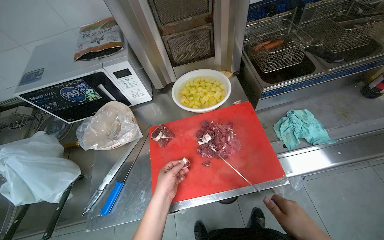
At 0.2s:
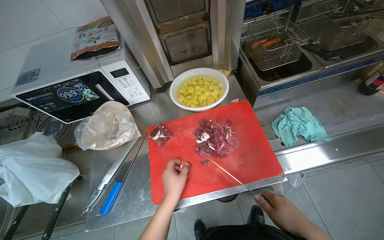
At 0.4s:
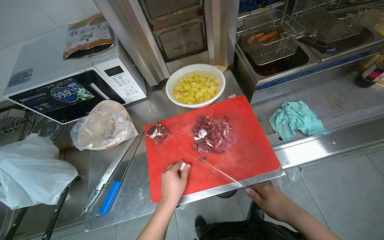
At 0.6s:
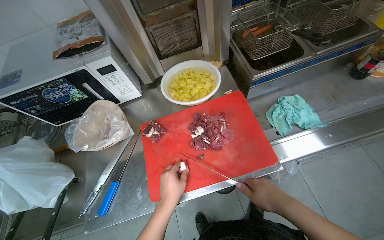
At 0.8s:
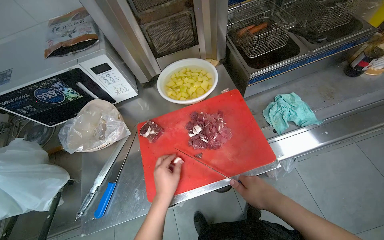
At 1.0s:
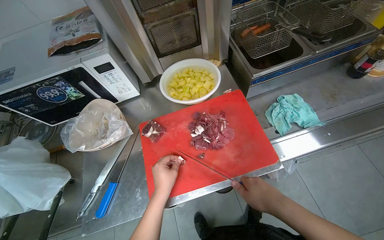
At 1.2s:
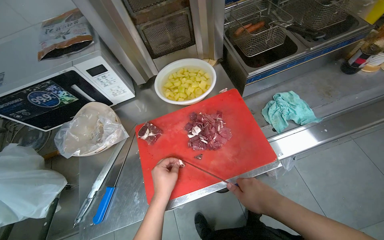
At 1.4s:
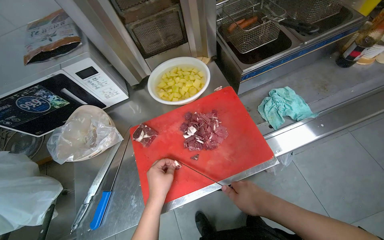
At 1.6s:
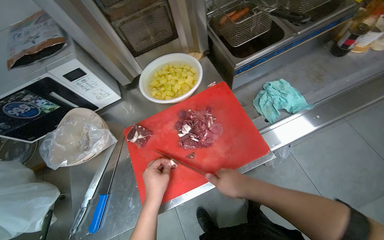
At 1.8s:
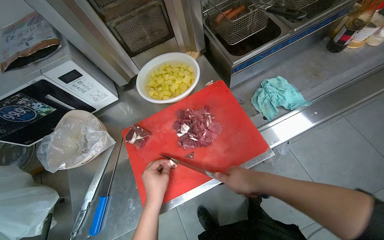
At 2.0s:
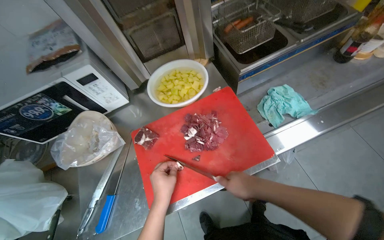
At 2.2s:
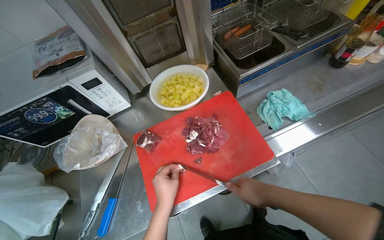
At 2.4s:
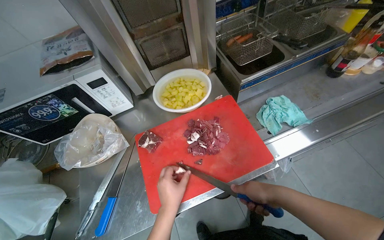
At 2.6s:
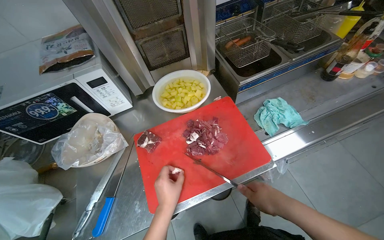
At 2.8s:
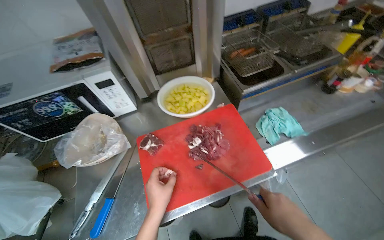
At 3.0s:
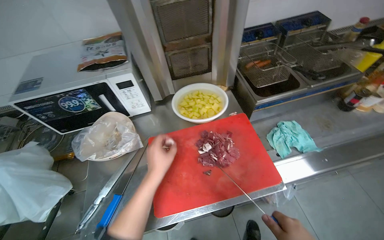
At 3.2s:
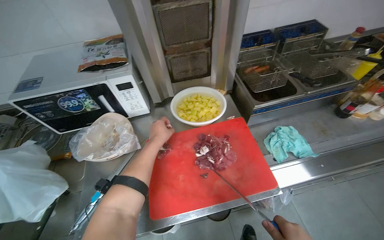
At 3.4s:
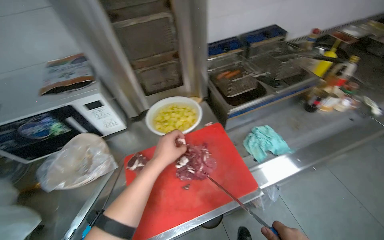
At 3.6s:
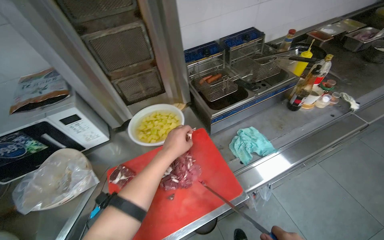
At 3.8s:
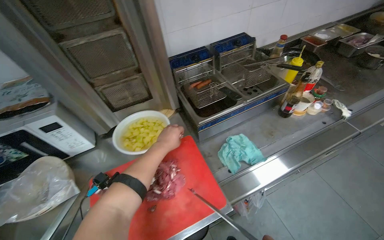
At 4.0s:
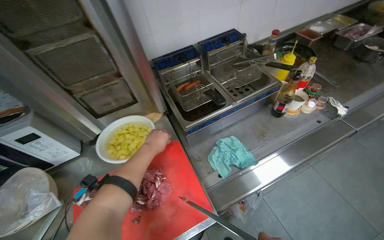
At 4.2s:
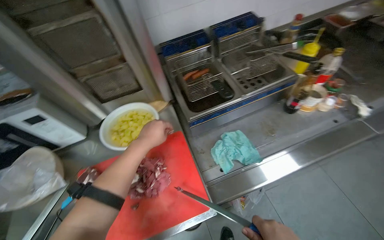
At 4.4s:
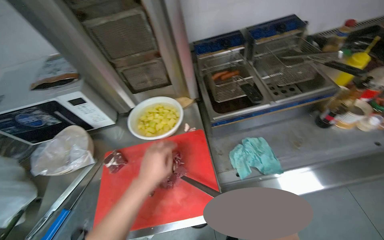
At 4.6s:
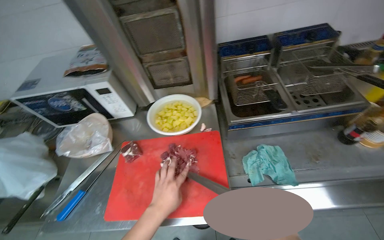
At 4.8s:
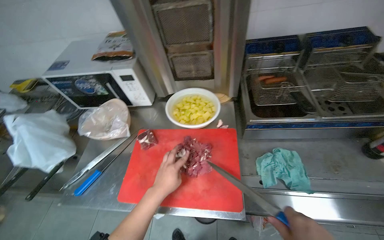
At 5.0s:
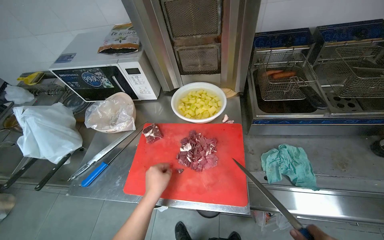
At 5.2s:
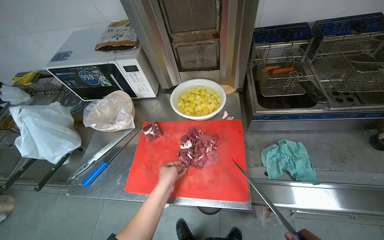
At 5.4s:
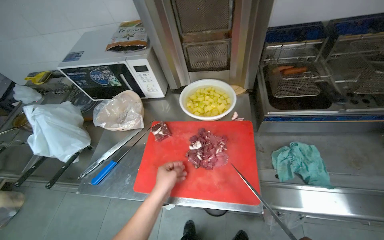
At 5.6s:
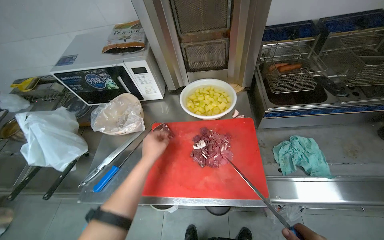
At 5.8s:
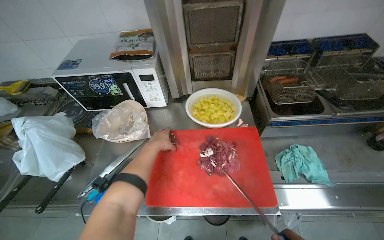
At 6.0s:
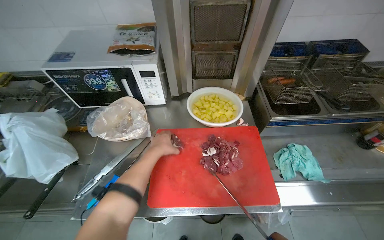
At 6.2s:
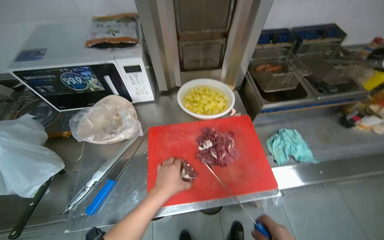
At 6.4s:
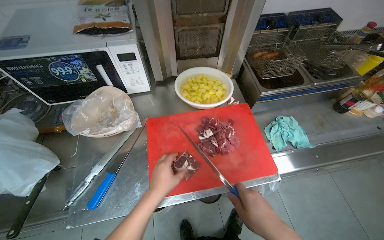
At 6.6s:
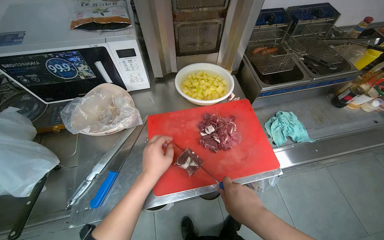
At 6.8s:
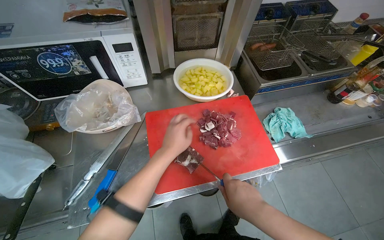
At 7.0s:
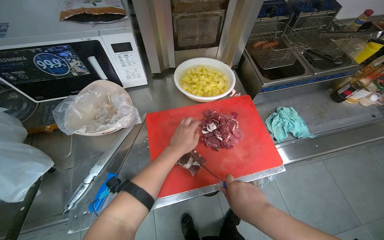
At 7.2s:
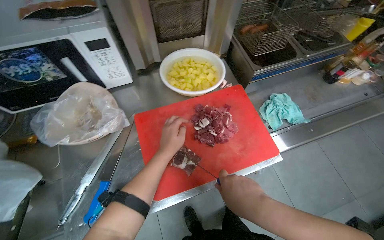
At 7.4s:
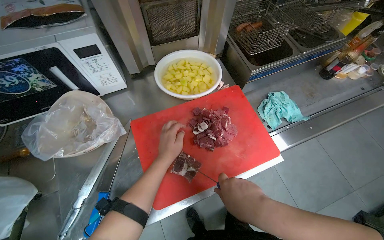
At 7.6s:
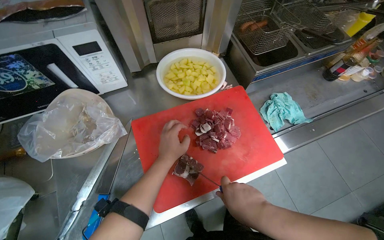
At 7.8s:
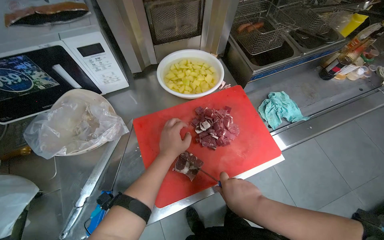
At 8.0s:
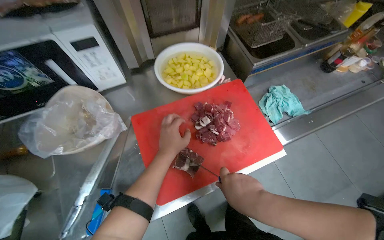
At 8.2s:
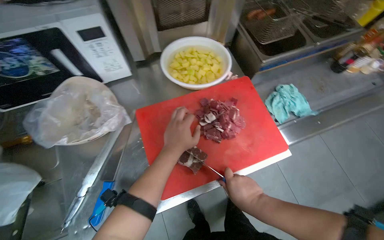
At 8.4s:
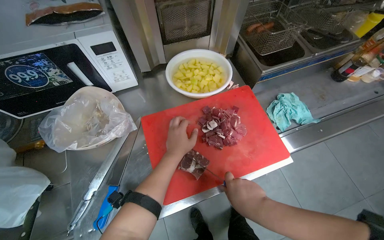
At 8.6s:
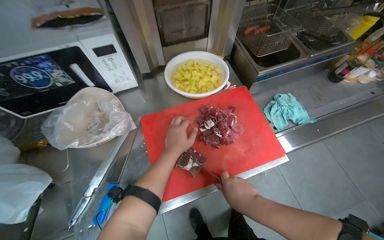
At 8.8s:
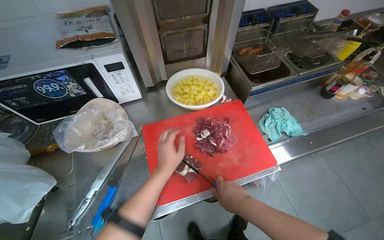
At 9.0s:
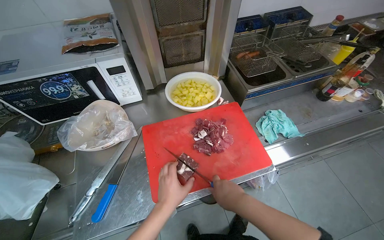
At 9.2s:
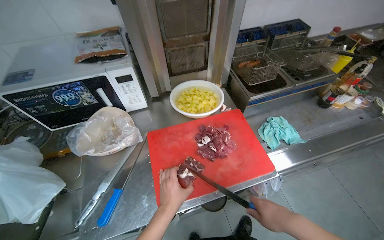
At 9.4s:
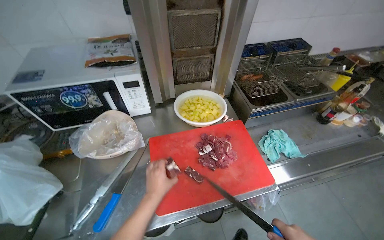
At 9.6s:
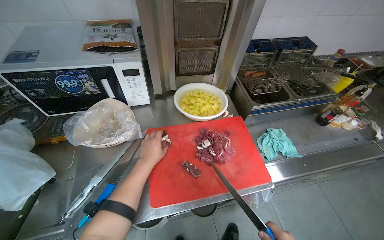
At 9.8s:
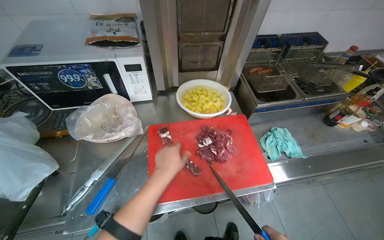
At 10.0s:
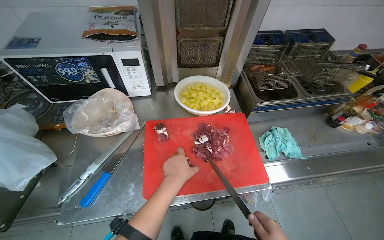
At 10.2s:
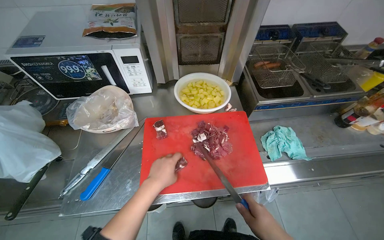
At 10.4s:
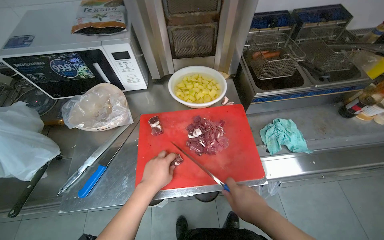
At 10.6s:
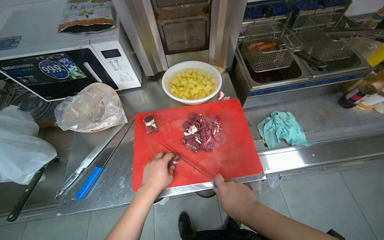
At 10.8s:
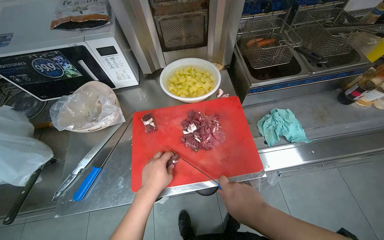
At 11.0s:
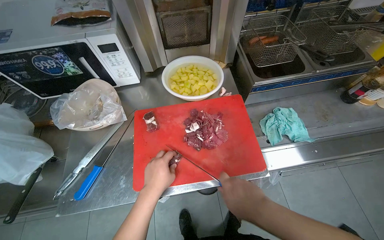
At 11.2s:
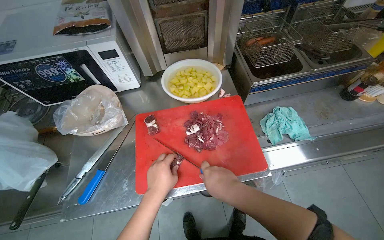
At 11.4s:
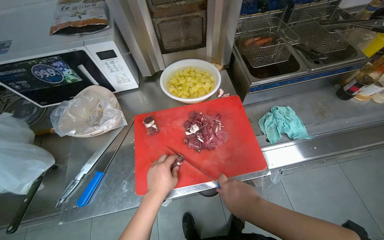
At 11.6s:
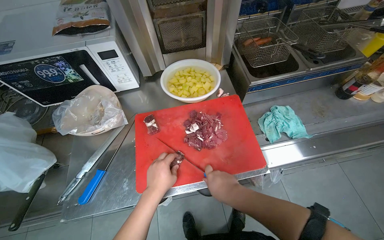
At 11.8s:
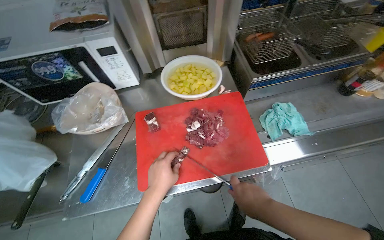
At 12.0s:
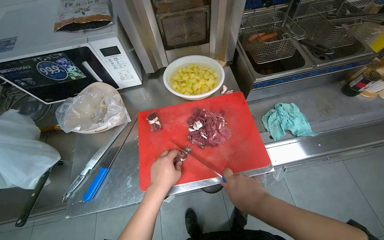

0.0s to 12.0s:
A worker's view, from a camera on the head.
Job: preparing food.
The whole recording: Cutting meat on chopping board. The worker continues cutting pieces of meat on a red chopping board with a knife.
4.4s to 6.0s: The left hand heads farther from the camera, covering about 10 cm.
6.0s to 7.6s: The head rotates approximately 20 degrees to the right. The view tips downward by about 15 degrees.
7.6s to 9.0s: The left hand is displaced down the picture by approximately 15 cm.
10.4s to 12.0s: The hands work in one place, with small movements.

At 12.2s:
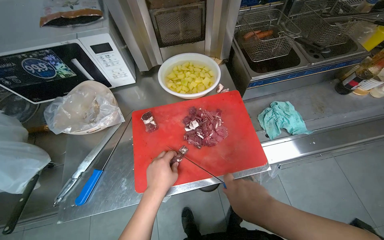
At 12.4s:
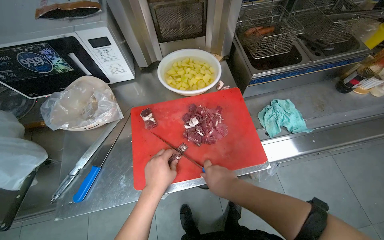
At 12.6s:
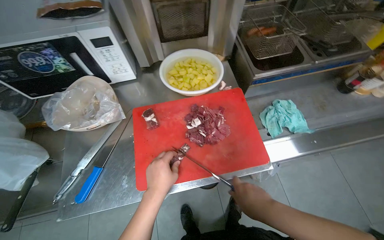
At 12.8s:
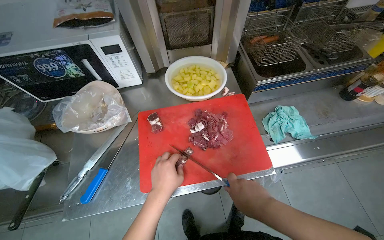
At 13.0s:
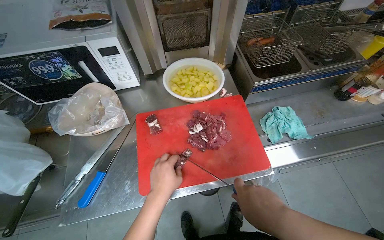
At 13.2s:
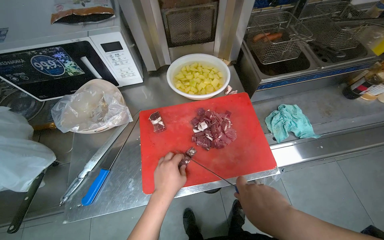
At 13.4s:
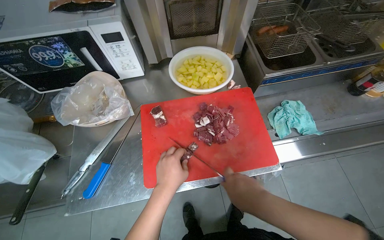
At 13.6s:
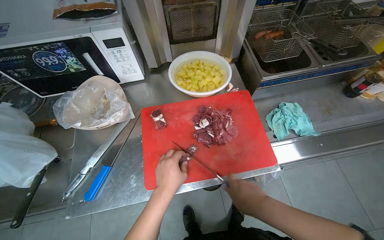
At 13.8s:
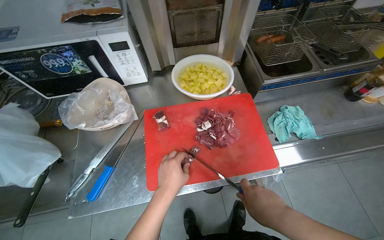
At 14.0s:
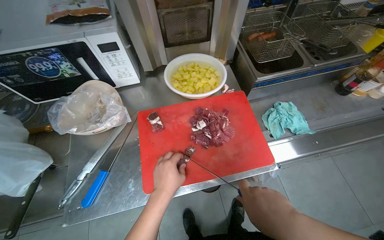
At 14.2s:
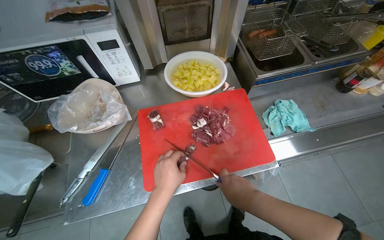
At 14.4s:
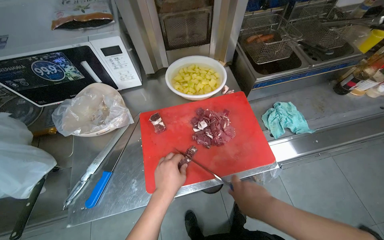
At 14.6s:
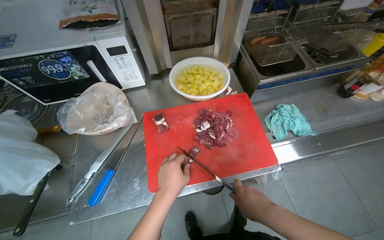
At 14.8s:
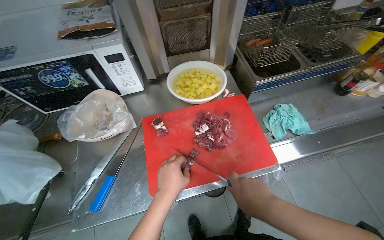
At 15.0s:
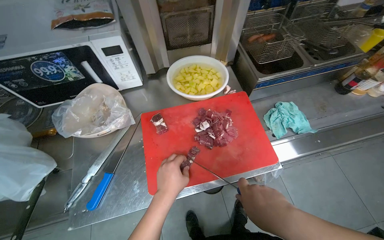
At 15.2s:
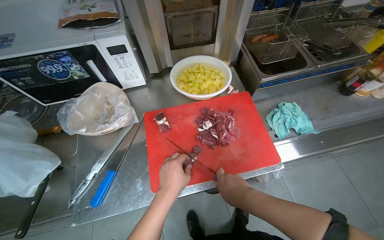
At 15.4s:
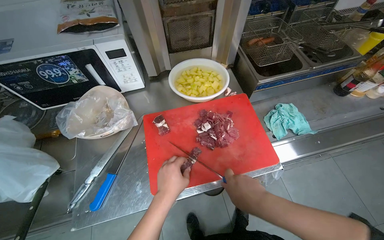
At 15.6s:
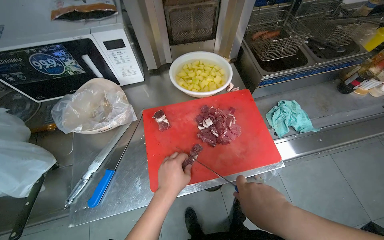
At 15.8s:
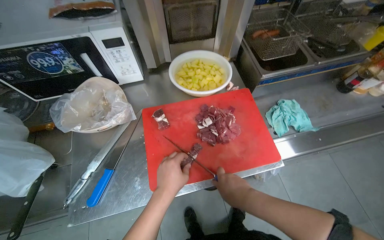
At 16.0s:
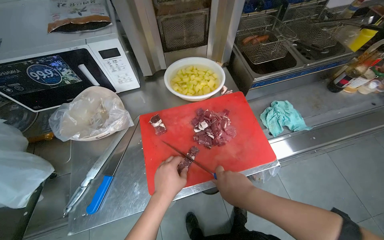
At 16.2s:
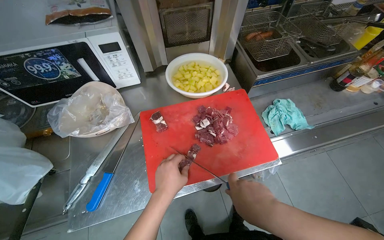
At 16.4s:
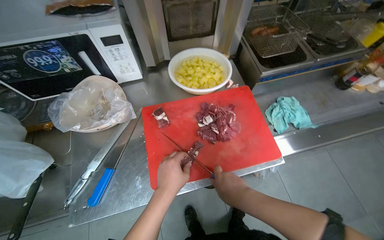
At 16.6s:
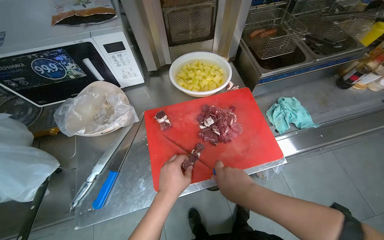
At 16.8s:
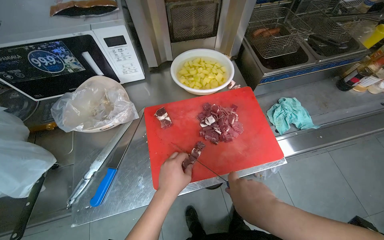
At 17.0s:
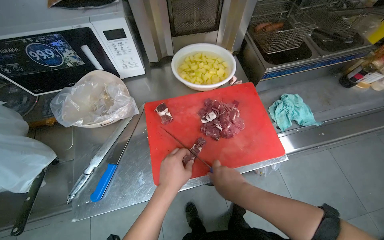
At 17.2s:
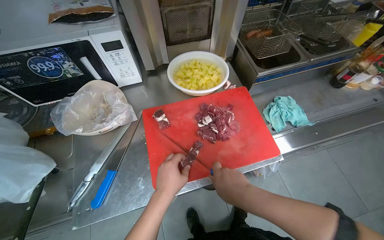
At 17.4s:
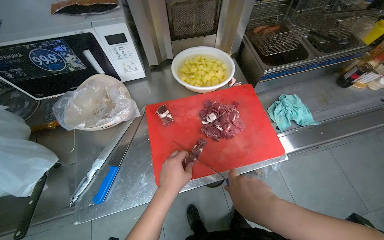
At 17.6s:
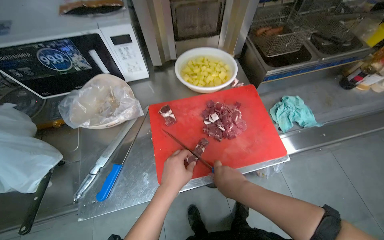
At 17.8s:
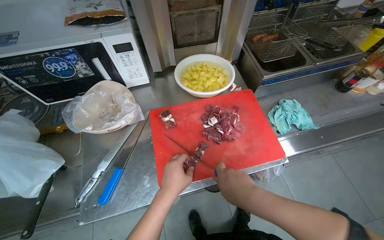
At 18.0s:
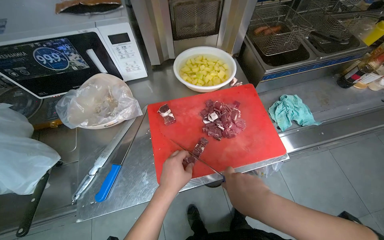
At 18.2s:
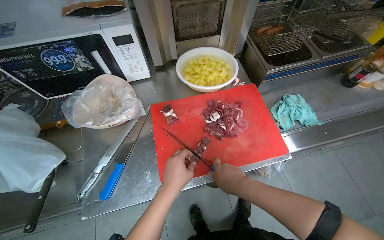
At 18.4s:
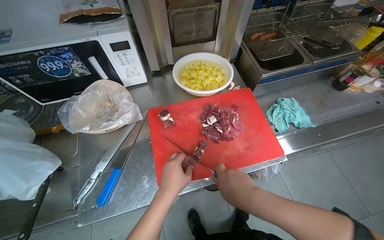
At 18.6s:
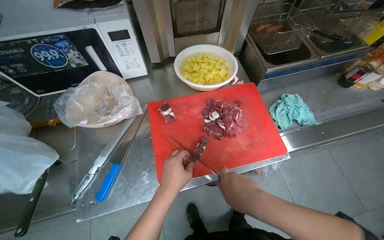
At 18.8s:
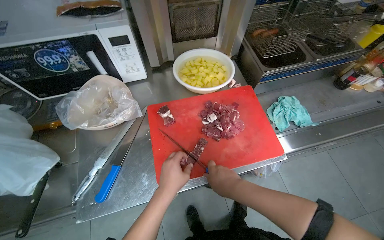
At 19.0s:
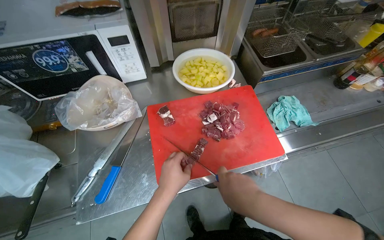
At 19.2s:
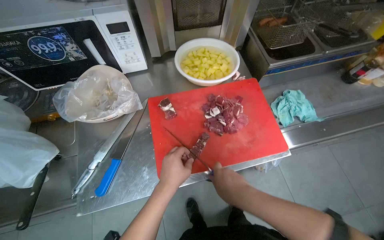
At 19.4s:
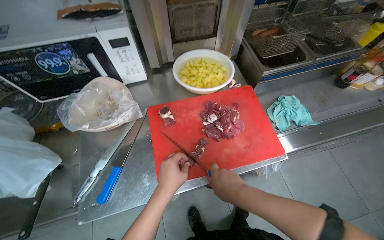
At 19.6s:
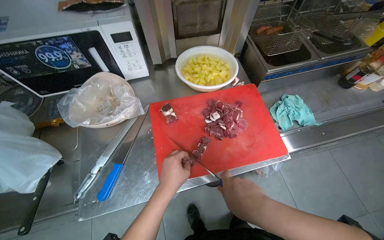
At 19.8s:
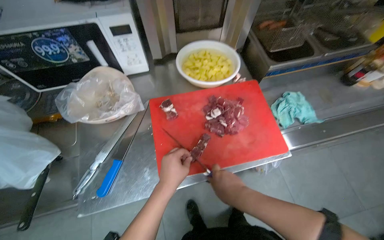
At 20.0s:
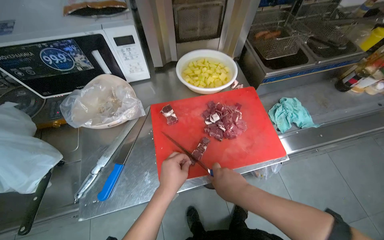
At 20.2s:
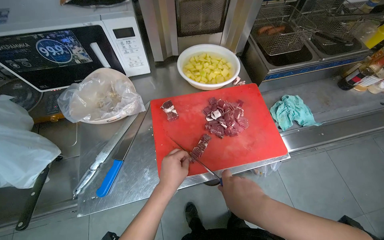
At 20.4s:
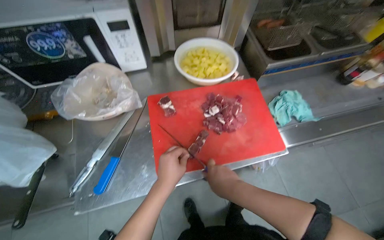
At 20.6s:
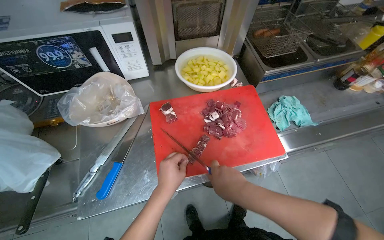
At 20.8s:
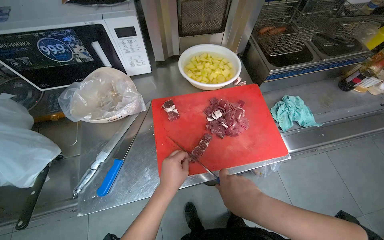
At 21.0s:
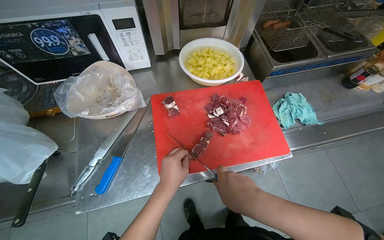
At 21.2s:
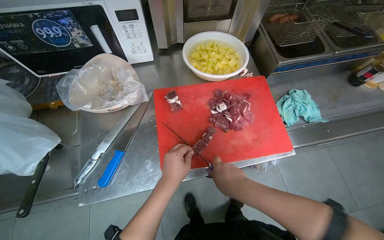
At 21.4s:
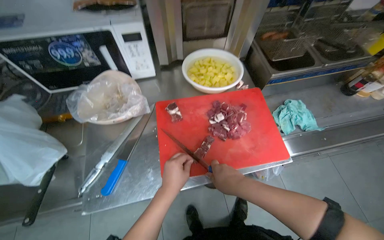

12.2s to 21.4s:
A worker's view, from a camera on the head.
Job: preparing food.
The whole recording: Cutting meat on chopping board. The worker continues cutting pieces of meat on a red chopping board with a knife.
12.2s to 13.8s: The right hand goes nearer and farther, approximately 10 cm each way, reversing 2 times.
13.8s to 15.2s: The hands are busy where they are.
15.2s to 16.8s: The right hand swings nearer and farther, about 10 cm each way, with 4 reversals.
16.8s to 18.4s: The right hand swings nearer and farther, about 10 cm each way, with 4 reversals.
18.4s to 21.4s: The hands make small movements and keep their place.
